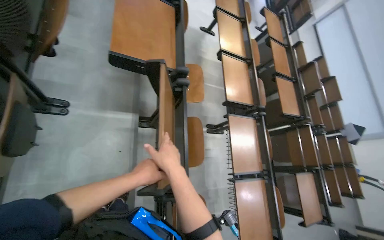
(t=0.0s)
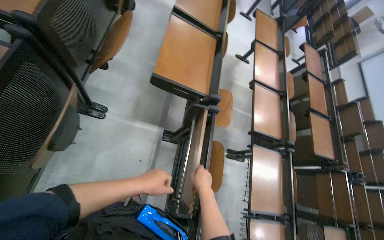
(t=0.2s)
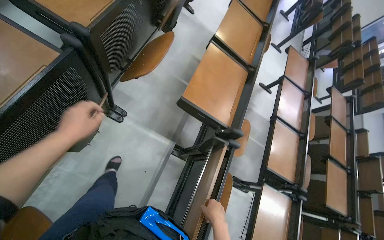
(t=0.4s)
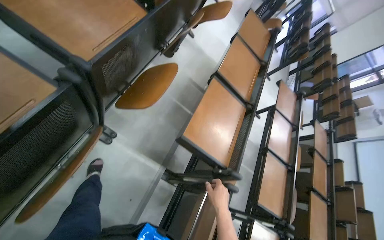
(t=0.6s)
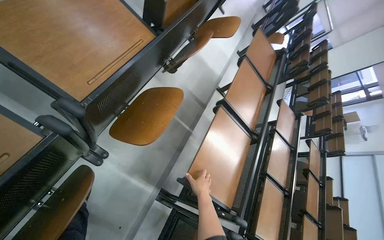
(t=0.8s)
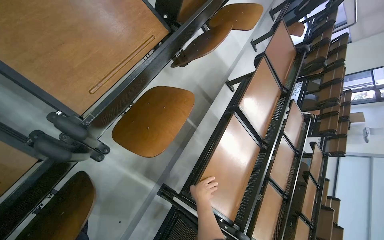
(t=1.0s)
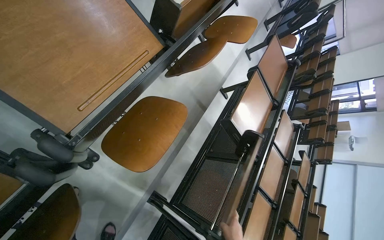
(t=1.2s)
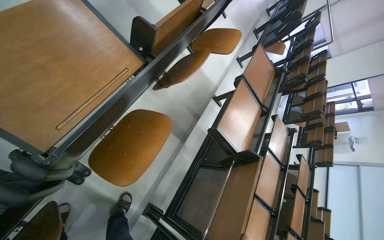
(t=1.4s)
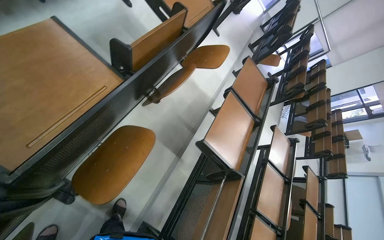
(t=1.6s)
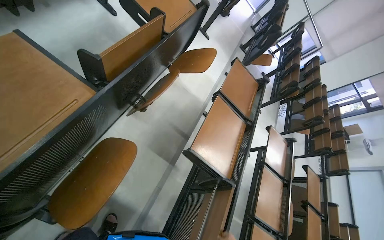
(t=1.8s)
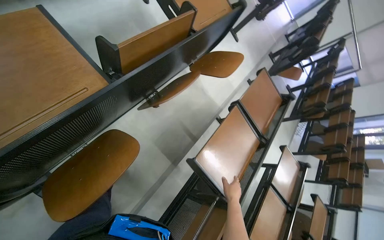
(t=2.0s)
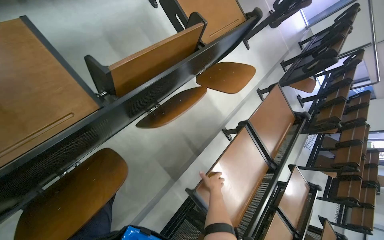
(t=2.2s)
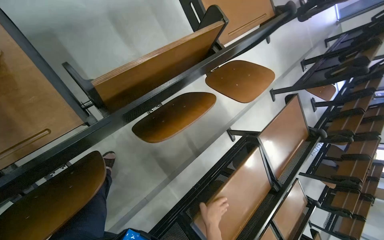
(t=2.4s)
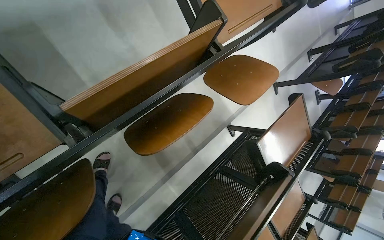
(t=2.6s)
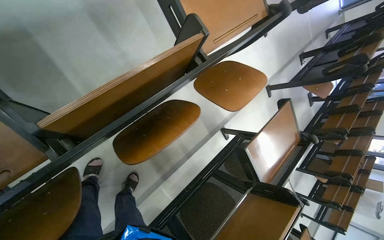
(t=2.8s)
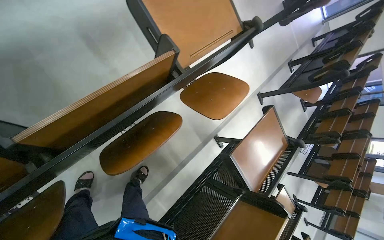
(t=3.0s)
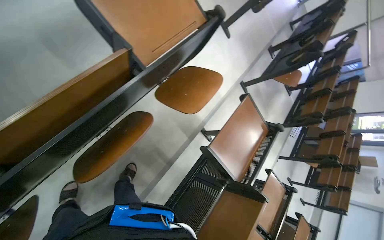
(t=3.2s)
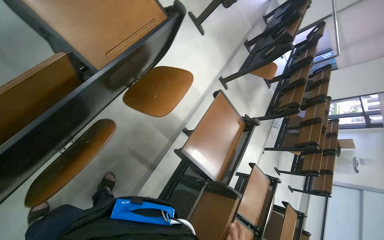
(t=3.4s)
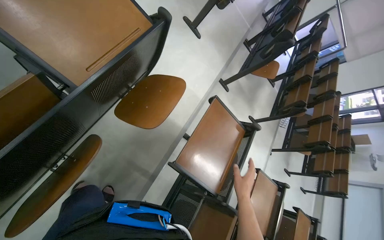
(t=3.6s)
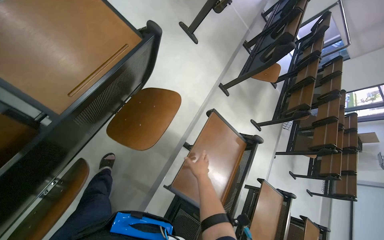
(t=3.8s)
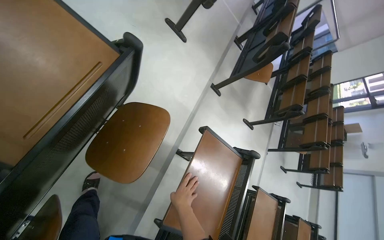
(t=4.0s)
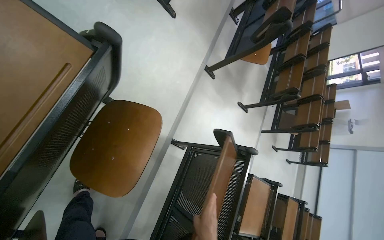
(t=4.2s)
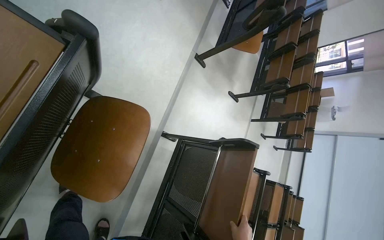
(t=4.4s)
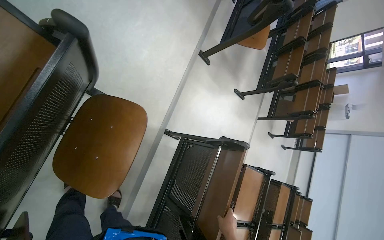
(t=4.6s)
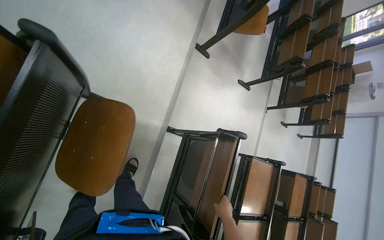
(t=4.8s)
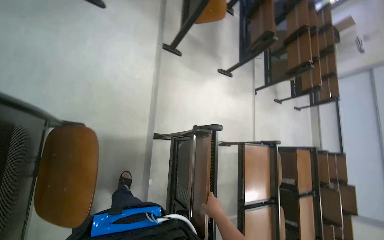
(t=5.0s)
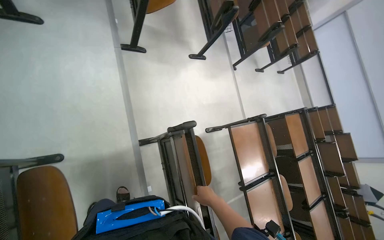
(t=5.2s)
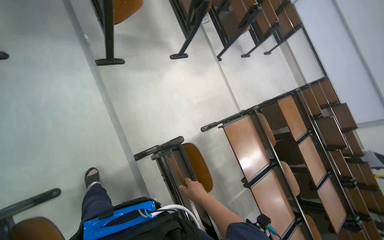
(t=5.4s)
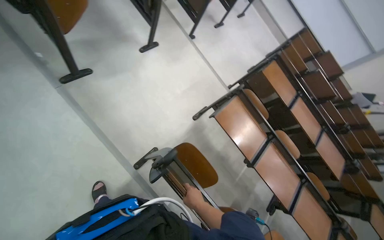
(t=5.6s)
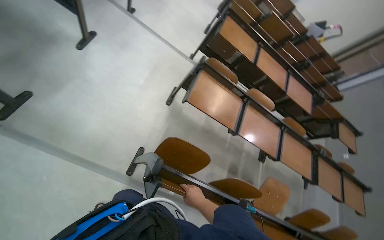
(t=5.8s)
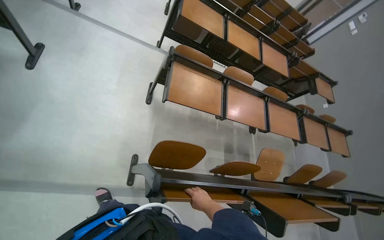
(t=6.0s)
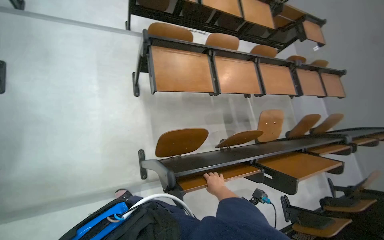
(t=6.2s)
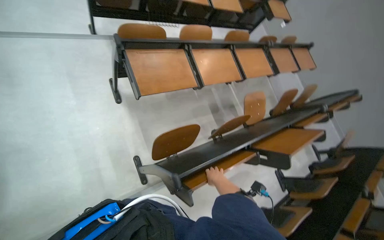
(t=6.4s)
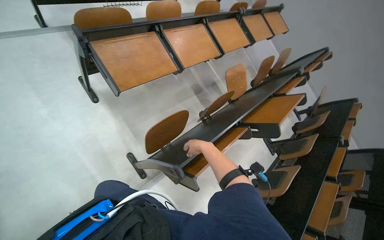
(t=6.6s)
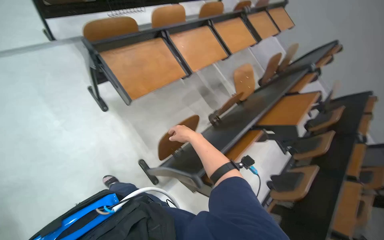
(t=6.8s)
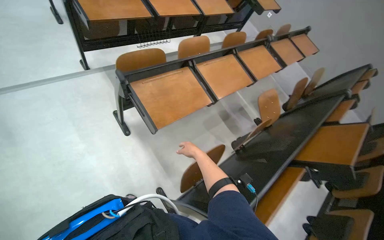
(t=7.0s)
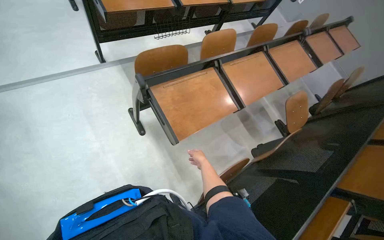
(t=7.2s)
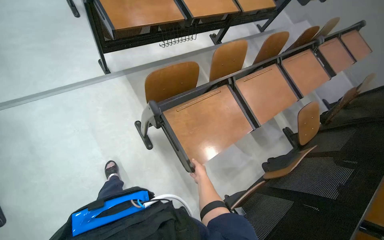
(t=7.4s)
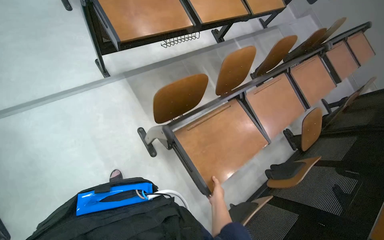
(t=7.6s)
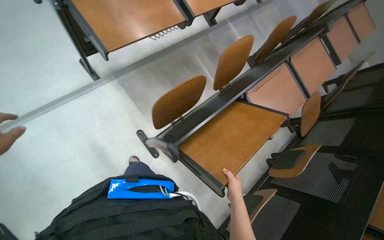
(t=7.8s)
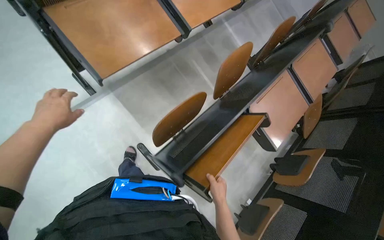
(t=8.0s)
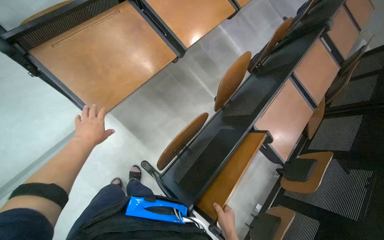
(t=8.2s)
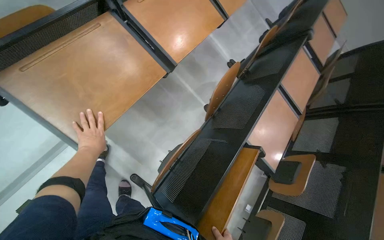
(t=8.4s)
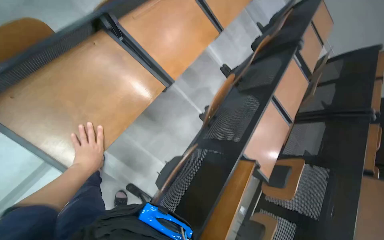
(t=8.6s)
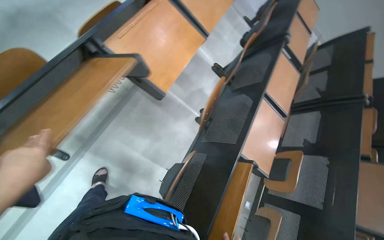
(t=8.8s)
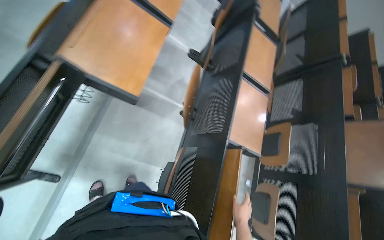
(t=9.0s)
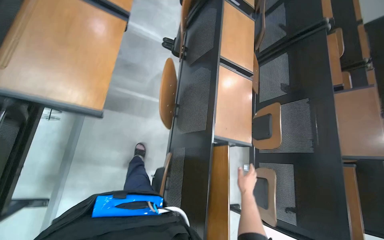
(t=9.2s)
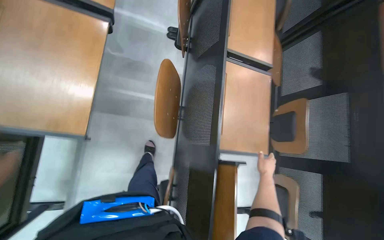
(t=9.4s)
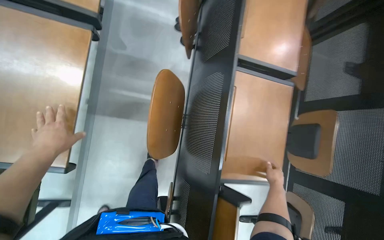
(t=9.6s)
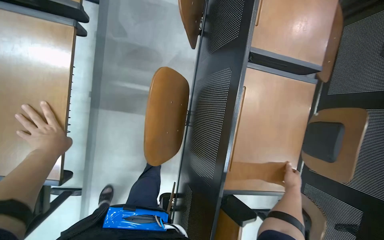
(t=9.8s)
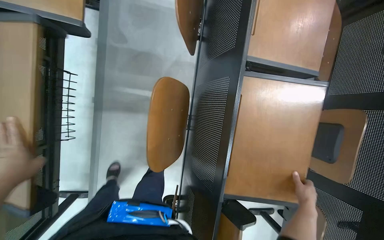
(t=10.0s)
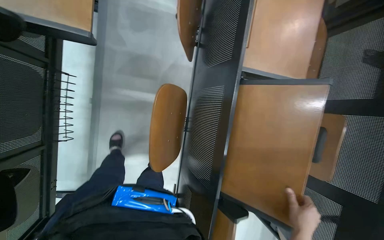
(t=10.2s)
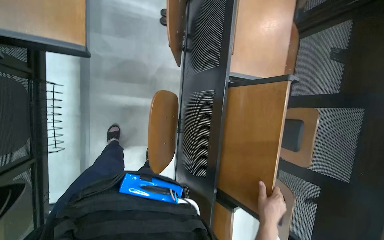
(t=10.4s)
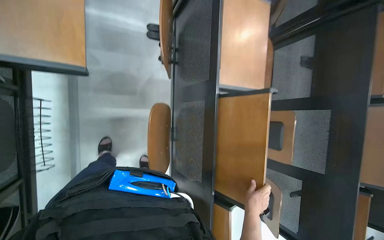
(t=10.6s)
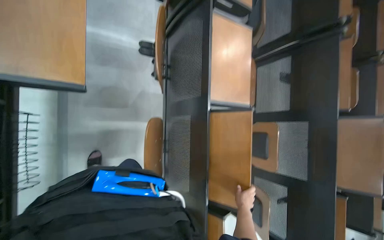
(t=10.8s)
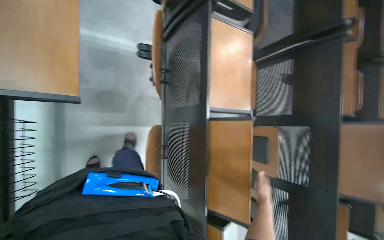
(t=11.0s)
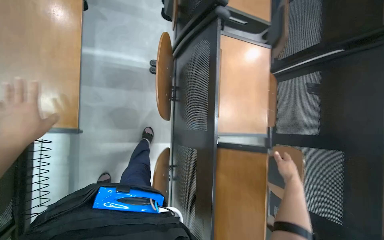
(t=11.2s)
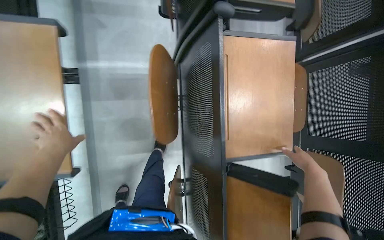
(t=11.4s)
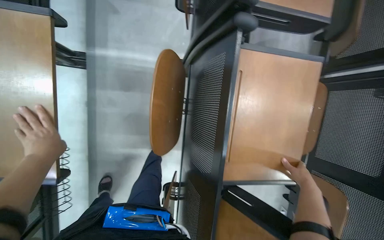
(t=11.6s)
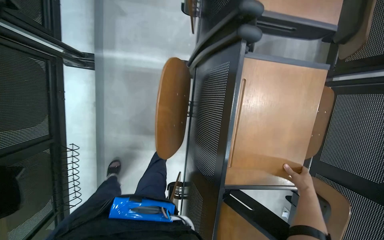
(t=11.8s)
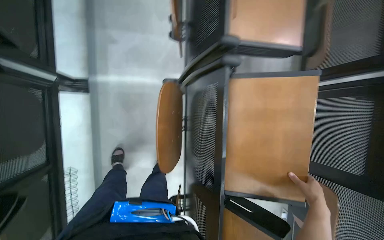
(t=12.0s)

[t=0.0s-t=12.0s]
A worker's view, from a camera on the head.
Job: organizing items.
The whole recording: Setting up desks in lecture hall. The worker pulls down foldable desks and places items on them.
t=0.0s to t=1.6s: The camera is carried approximately 80 cm. The view tilts about 15 degrees upward. The scene turns about 35 degrees clockwise in the picture.
t=1.6s to t=3.0s: The wearer moves some 60 cm.
t=3.0s to t=4.4s: The wearer moves about 70 cm. The wearer's head swings approximately 25 degrees to the right. The view tilts some 15 degrees downward.
t=4.4s to t=6.0s: The camera travels about 90 cm. The view tilts about 30 degrees downward. The scene rotates counterclockwise by roughly 95 degrees.
t=6.0s to t=7.6s: The head travels about 90 cm. The camera pitches downward, by roughly 20 degrees. The scene rotates counterclockwise by approximately 35 degrees.
t=7.6s to t=9.0s: The wearer moves about 70 cm. The wearer's head swings approximately 35 degrees to the right. The view tips downward by approximately 20 degrees.
t=9.0s to t=10.4s: The head travels about 60 cm. The view tips downward by approximately 20 degrees.
t=10.4s to t=12.0s: The head travels roughly 50 cm.

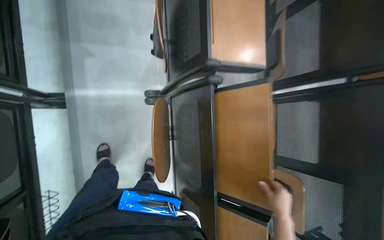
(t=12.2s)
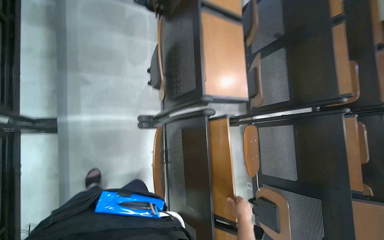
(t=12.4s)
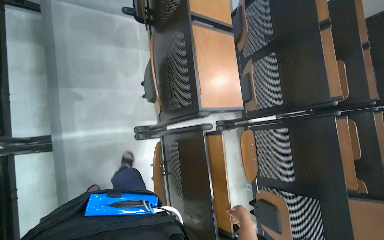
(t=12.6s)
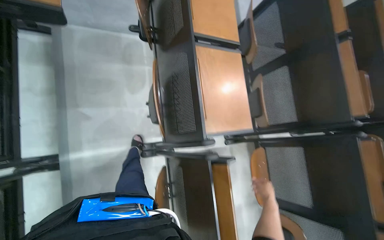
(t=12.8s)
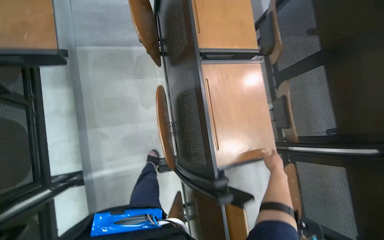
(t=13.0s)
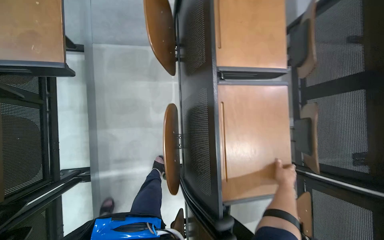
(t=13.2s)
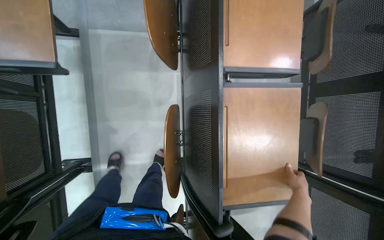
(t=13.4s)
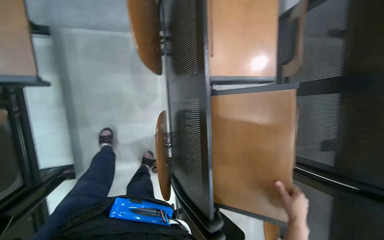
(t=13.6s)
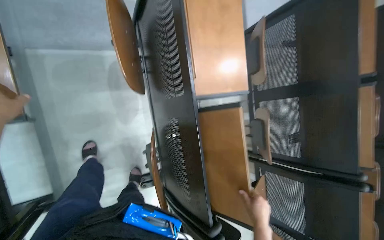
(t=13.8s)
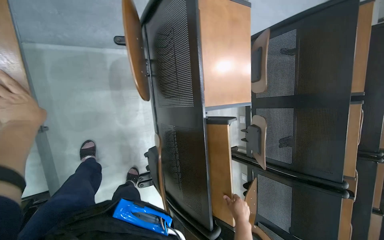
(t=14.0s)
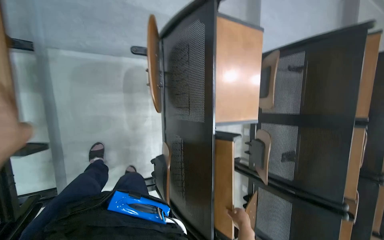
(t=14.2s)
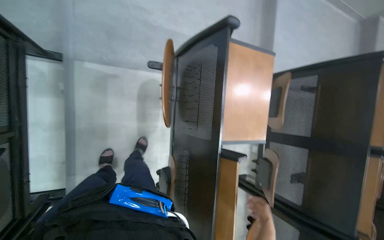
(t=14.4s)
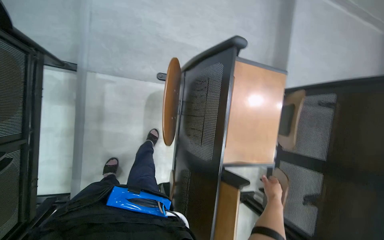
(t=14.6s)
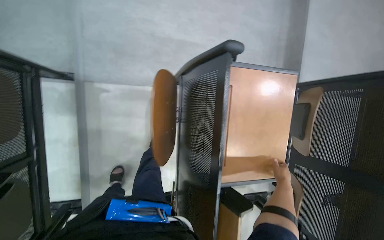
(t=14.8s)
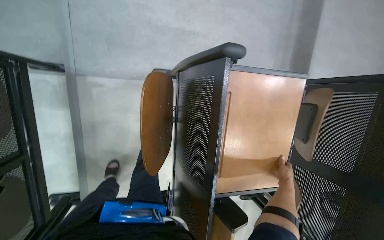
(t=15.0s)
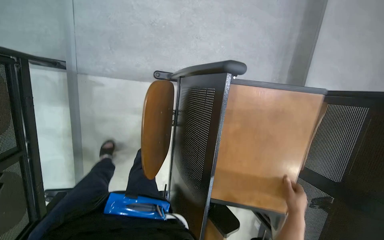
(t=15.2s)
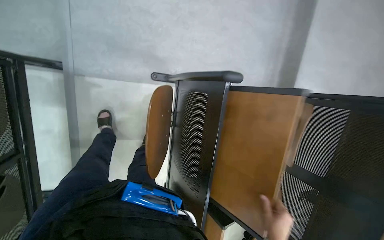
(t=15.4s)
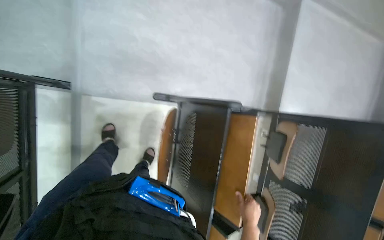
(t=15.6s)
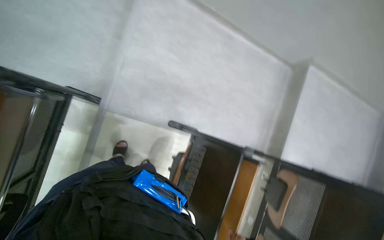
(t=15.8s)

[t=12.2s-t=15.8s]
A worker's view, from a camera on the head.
Job: organizing items.
The whole recording: Setting up desks in lecture hall. The worker pulls down foldable desks and places items on them.
t=12.2s to t=14.0s: The wearer moves roughly 80 cm.
t=14.0s to t=15.8s: The head travels some 50 cm.

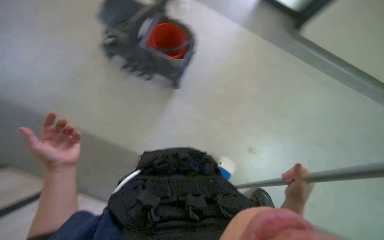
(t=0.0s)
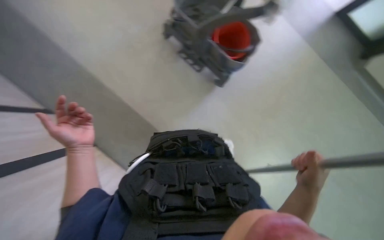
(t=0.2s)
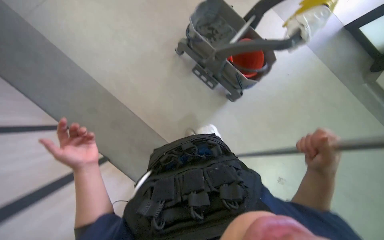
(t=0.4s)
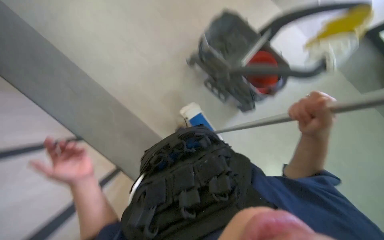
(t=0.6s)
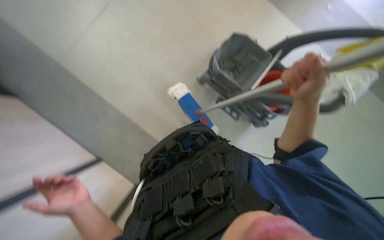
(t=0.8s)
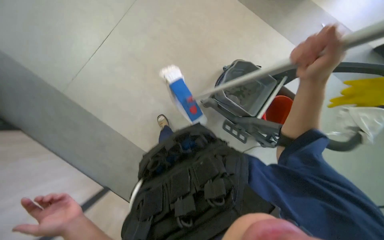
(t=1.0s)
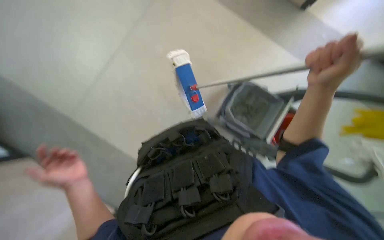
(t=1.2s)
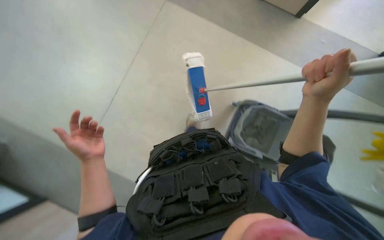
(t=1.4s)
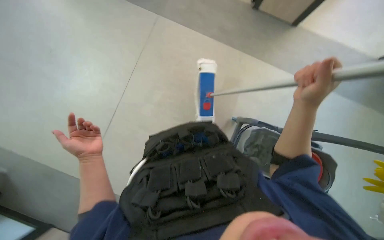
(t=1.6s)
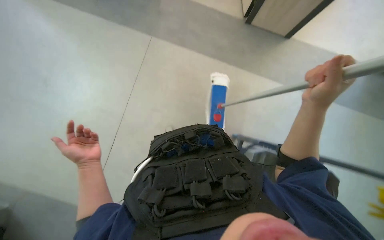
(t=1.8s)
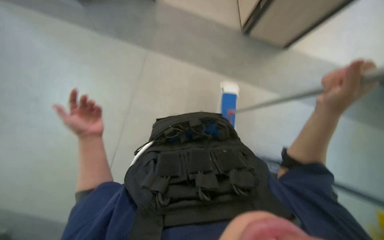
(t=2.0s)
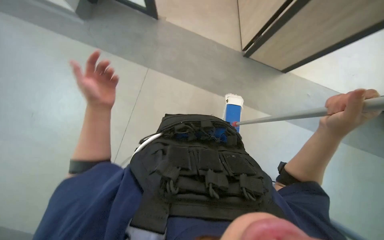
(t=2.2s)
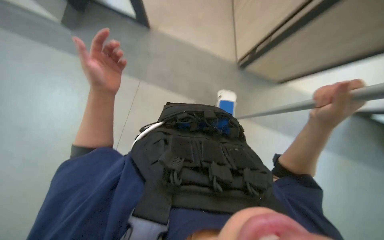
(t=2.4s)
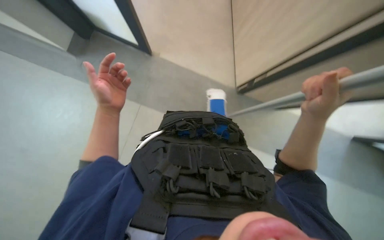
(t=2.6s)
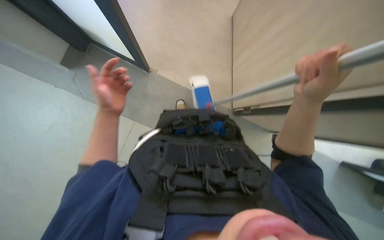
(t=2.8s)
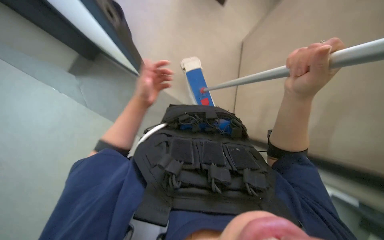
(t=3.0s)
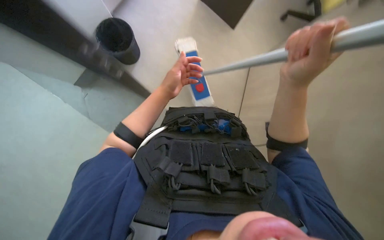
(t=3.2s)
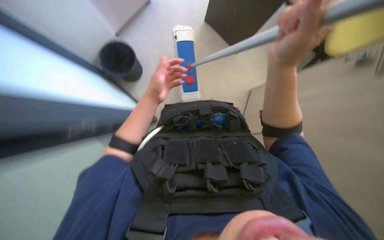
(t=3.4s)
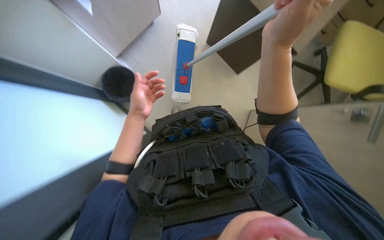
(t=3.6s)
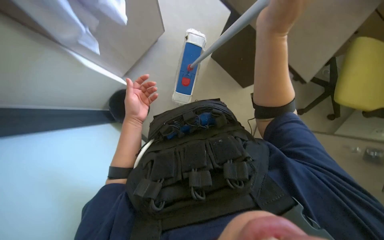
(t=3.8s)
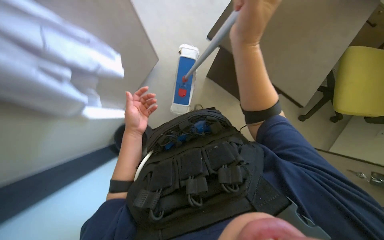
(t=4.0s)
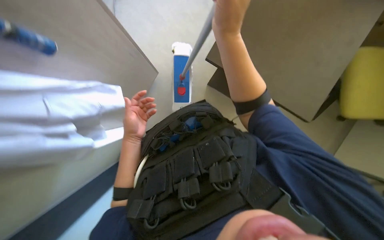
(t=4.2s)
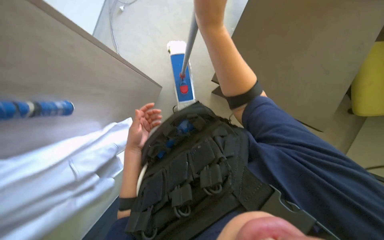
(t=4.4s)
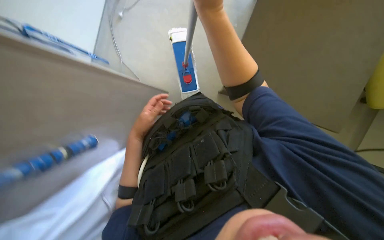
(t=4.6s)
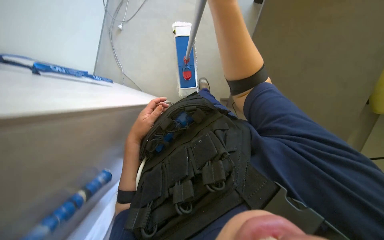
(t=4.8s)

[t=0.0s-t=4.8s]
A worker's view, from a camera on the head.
Job: mopping floor.
The whole recording: Mopping office floor. The worker mops the office floor with a long-handled mop.
t=0.0s to t=1.6s: The right hand is displaced up the picture and to the left by approximately 60 cm; the left hand heads farther from the camera, covering approximately 15 cm.
t=1.6s to t=3.2s: The wearer looks some 20 degrees further upward.
t=3.2s to t=4.8s: The scene turns some 30 degrees counterclockwise in the picture.
